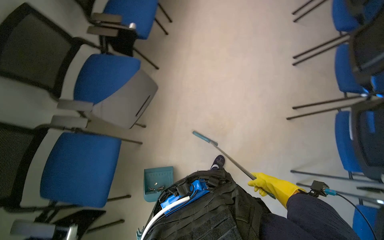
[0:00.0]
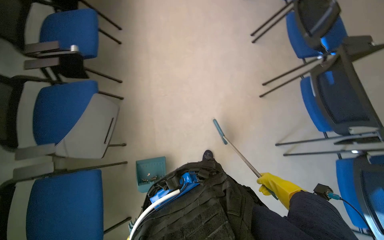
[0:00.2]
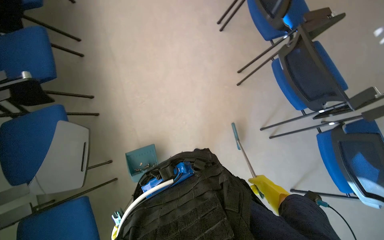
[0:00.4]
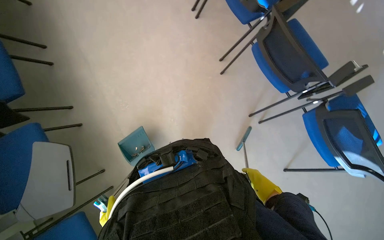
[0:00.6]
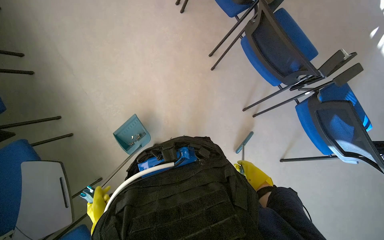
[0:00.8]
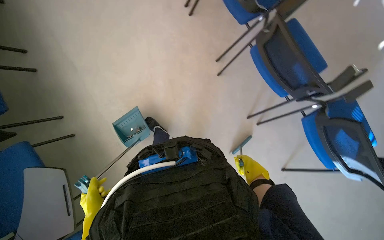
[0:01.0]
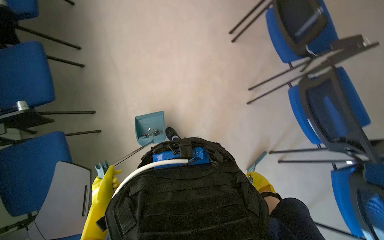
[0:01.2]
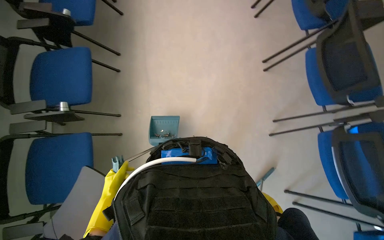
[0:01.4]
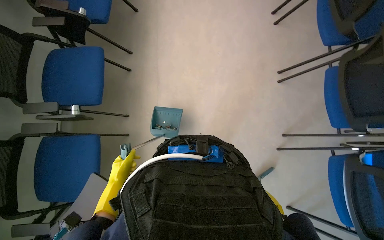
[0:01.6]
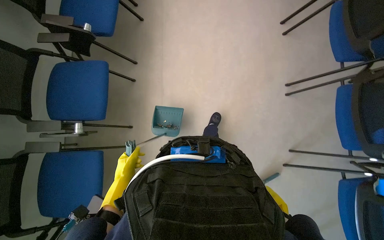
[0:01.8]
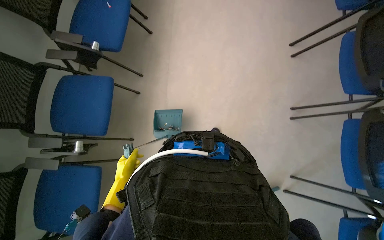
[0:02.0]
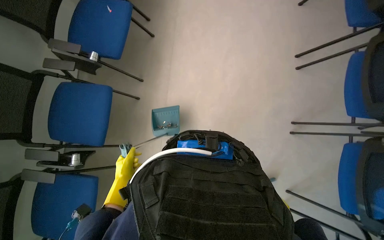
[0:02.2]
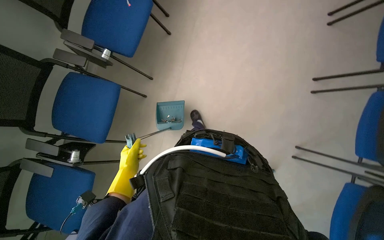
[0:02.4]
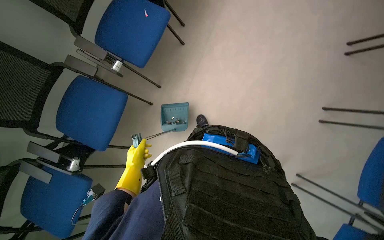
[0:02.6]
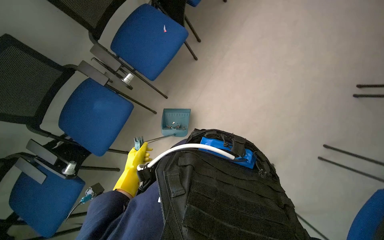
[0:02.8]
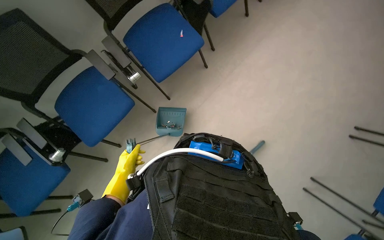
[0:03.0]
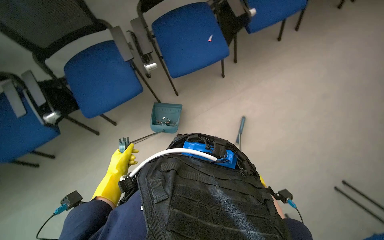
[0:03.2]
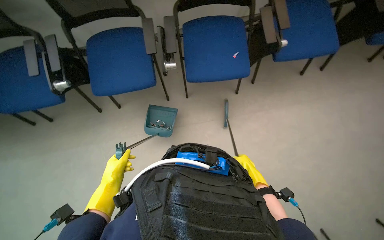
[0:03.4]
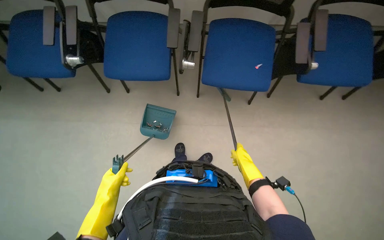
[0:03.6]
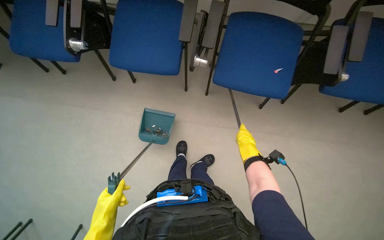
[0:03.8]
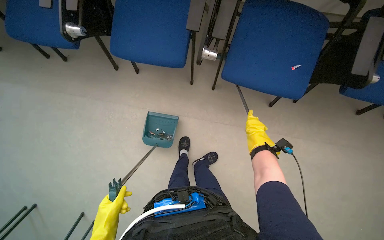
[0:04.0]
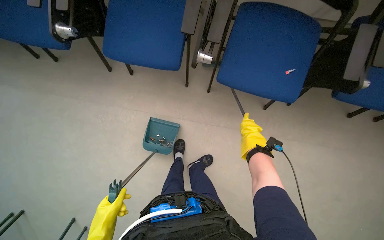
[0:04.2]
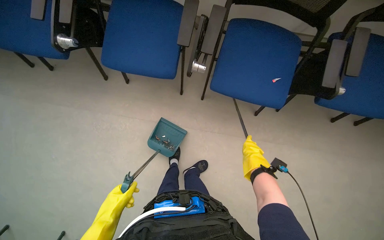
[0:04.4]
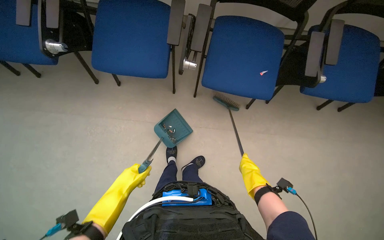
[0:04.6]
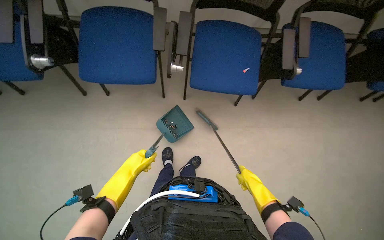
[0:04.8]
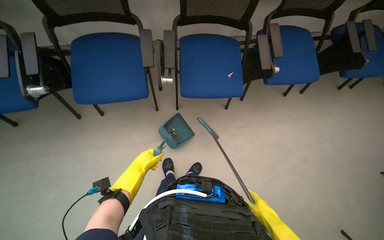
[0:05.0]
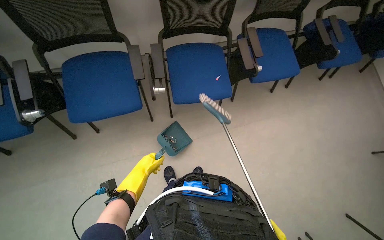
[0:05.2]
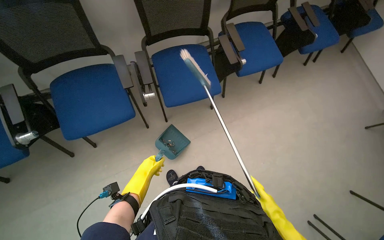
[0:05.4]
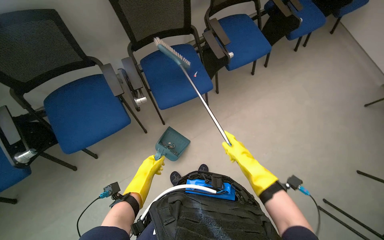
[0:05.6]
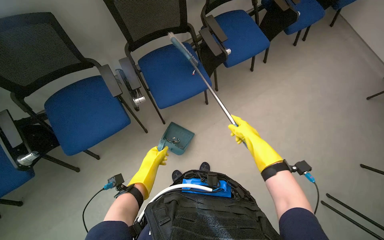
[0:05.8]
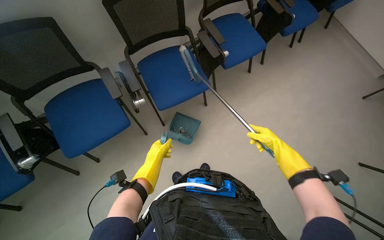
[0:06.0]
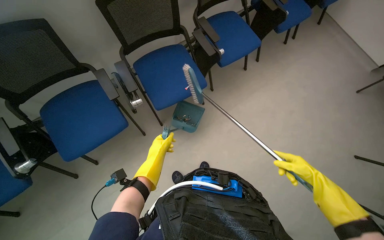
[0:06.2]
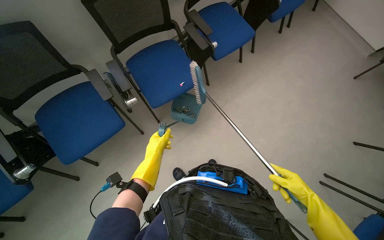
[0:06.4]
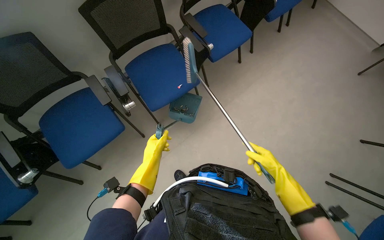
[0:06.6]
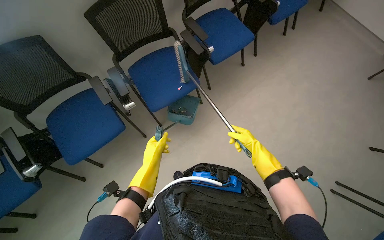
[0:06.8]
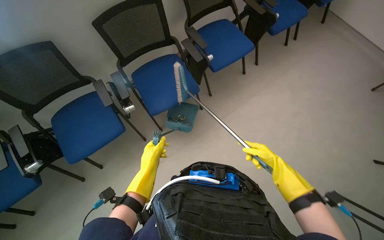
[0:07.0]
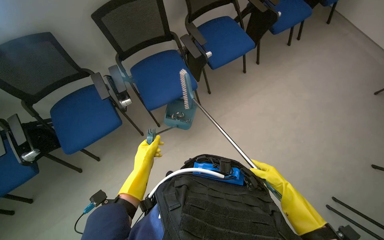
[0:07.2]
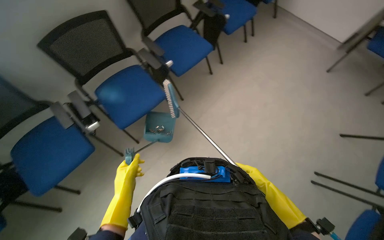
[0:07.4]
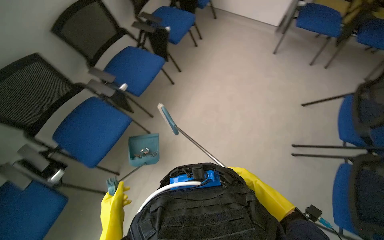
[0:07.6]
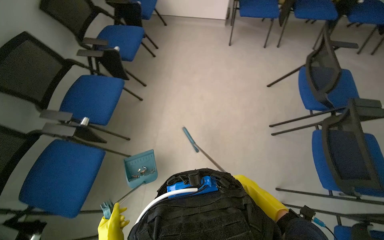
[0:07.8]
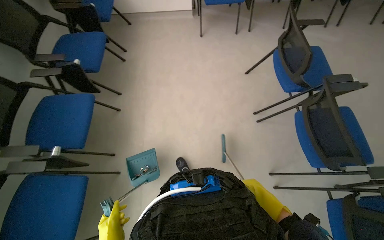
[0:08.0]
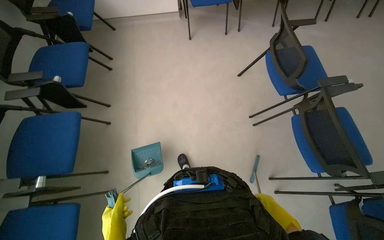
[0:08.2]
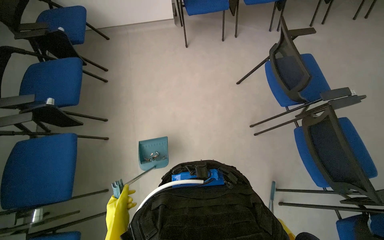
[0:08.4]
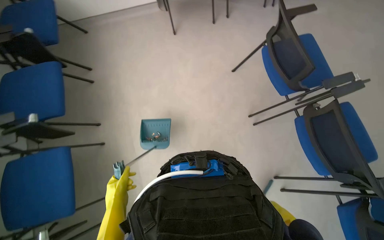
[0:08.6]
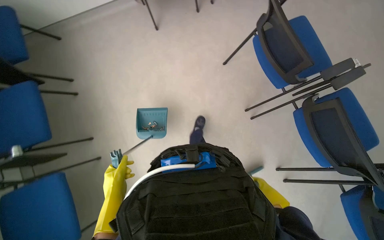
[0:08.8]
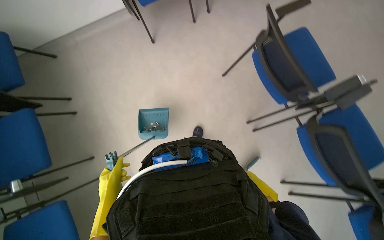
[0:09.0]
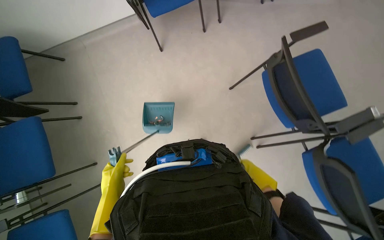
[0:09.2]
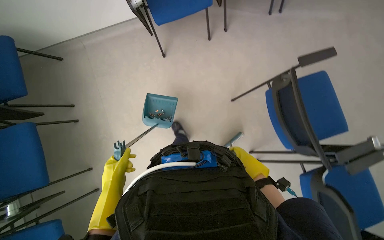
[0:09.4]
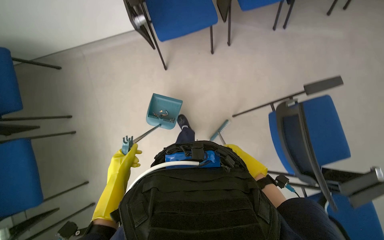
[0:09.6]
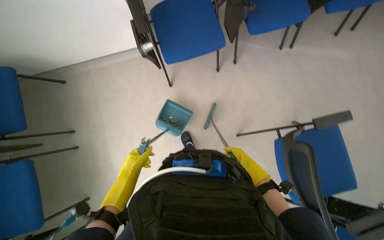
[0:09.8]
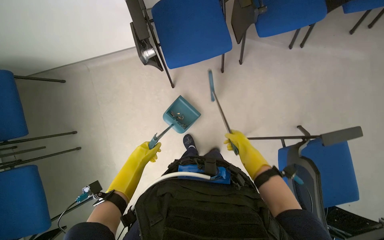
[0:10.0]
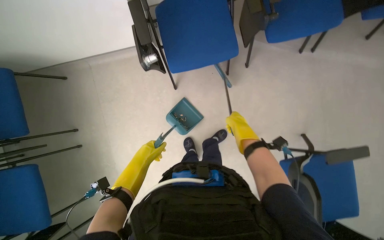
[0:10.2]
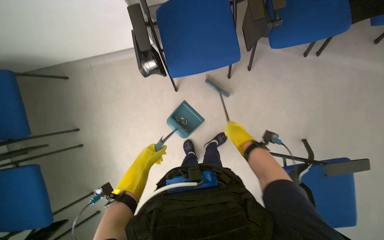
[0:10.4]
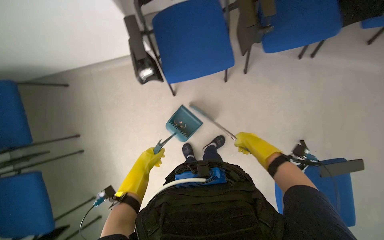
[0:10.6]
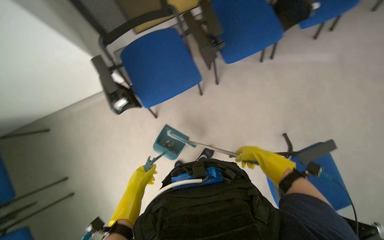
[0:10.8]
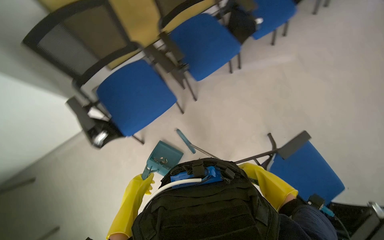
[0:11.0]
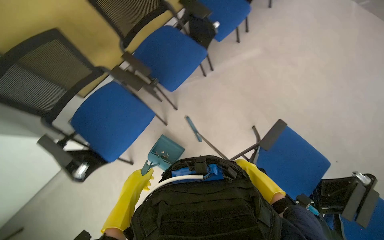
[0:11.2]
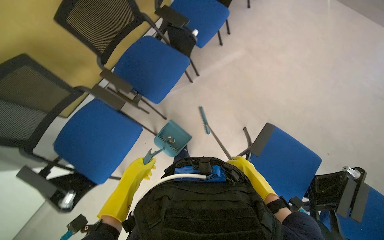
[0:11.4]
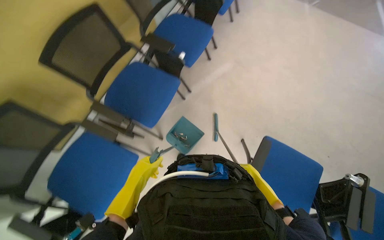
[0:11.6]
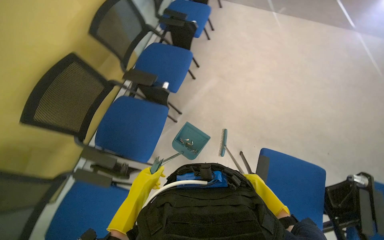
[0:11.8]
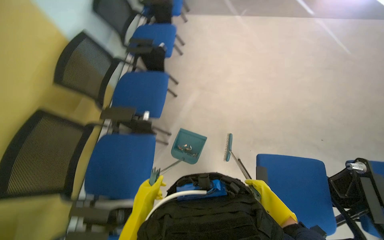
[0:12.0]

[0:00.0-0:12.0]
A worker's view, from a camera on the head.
Job: sweeping floor.
The whole recording: Sweeping floor in lecture hall. The worker sweeps the floor of the lecture hall with a brush and dustpan.
0:00.0 to 0:01.6: The camera travels about 70 cm.
0:01.6 to 0:03.0: The camera is carried some 90 cm. The scene rotates clockwise by some 45 degrees.
0:03.0 to 0:04.4: Everything in view rotates roughly 55 degrees clockwise.
0:04.4 to 0:06.0: The wearer looks some 45 degrees further to the right.
0:06.0 to 0:07.6: The scene rotates counterclockwise by some 30 degrees.
0:07.6 to 0:09.0: The head travels some 90 cm. The head turns to the right by approximately 50 degrees. The camera pitches downward, by approximately 15 degrees.
0:09.0 to 0:10.4: The camera travels some 90 cm.
0:10.4 to 0:12.0: The wearer moves approximately 70 cm. The wearer's head swings approximately 75 degrees to the right. The view tilts roughly 25 degrees upward.

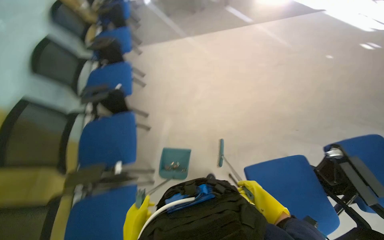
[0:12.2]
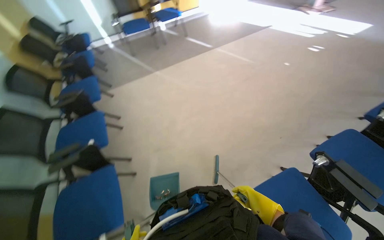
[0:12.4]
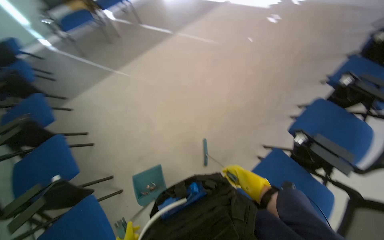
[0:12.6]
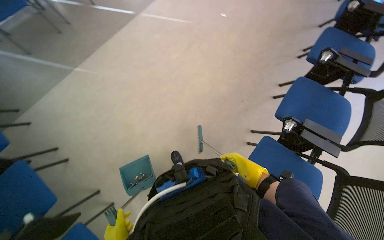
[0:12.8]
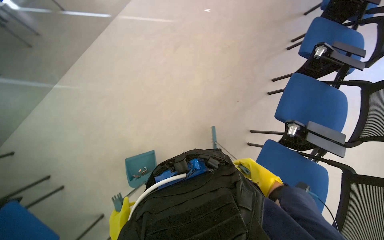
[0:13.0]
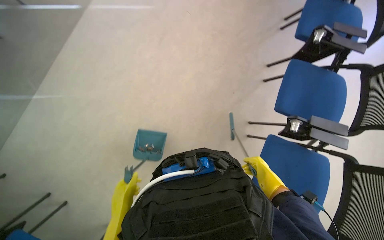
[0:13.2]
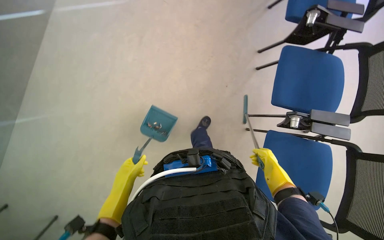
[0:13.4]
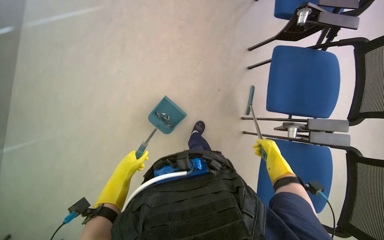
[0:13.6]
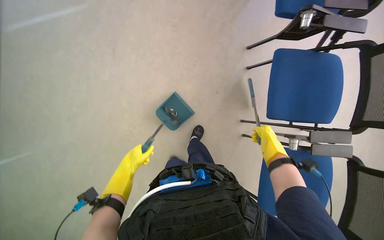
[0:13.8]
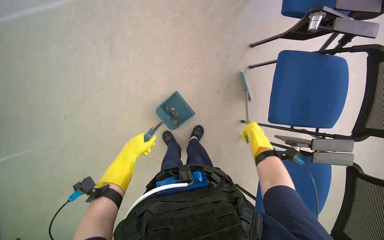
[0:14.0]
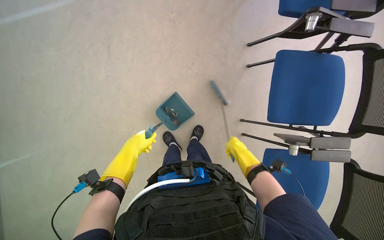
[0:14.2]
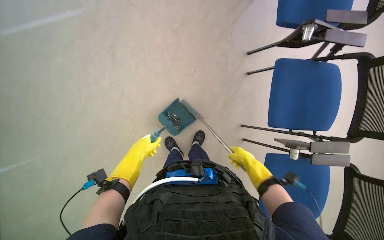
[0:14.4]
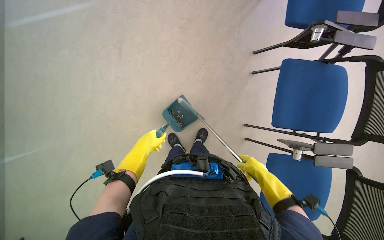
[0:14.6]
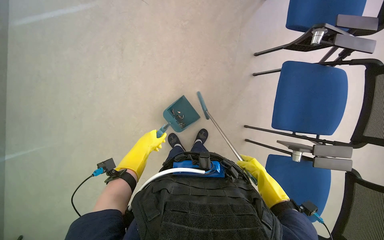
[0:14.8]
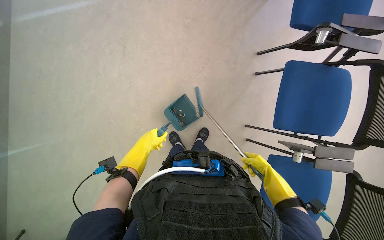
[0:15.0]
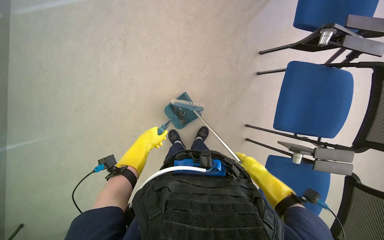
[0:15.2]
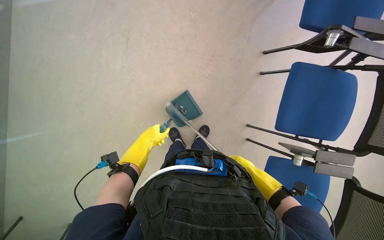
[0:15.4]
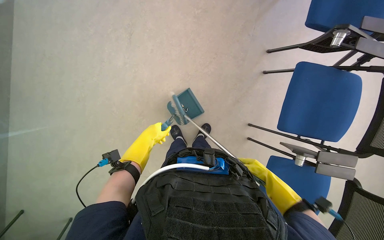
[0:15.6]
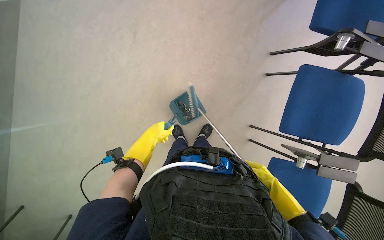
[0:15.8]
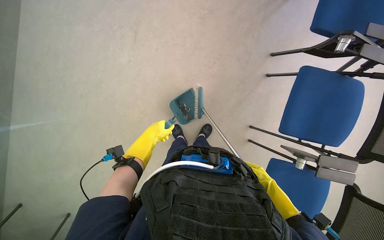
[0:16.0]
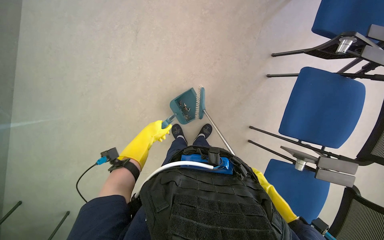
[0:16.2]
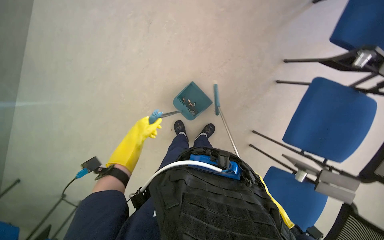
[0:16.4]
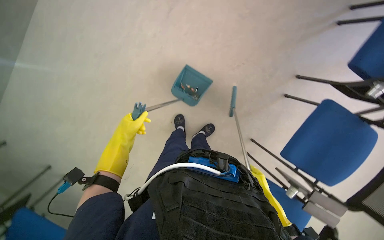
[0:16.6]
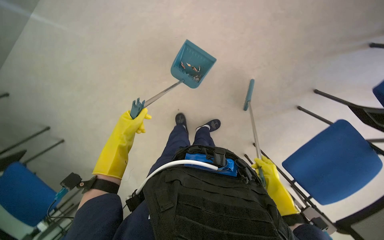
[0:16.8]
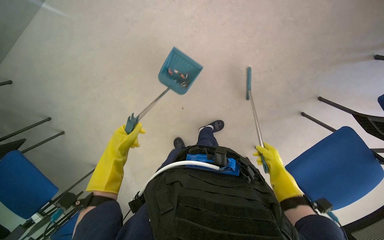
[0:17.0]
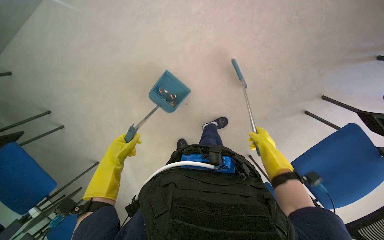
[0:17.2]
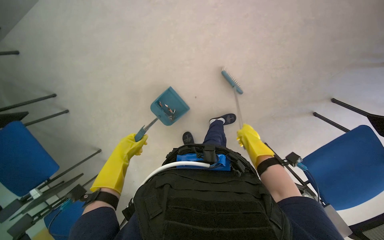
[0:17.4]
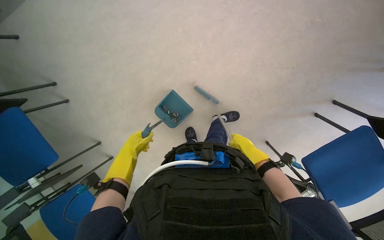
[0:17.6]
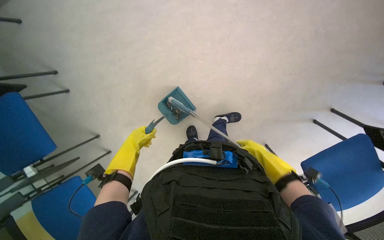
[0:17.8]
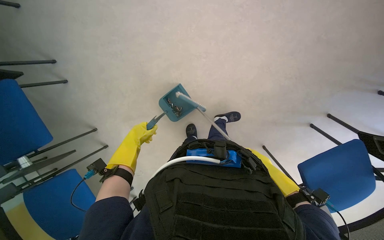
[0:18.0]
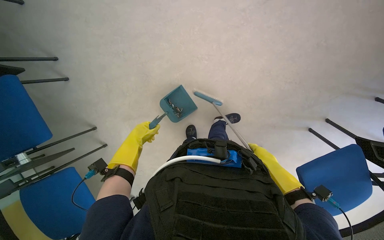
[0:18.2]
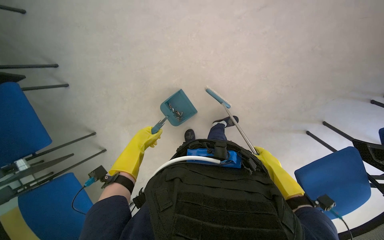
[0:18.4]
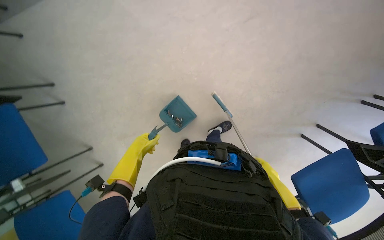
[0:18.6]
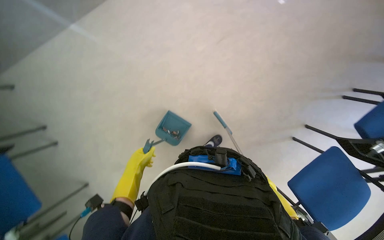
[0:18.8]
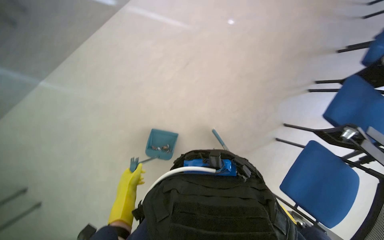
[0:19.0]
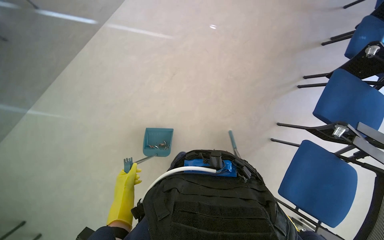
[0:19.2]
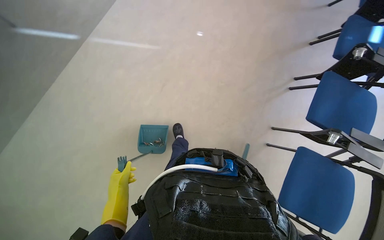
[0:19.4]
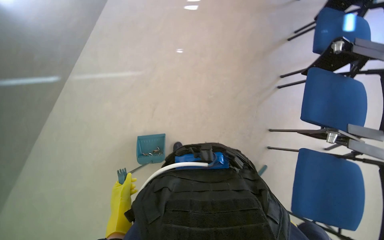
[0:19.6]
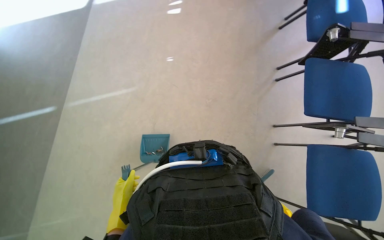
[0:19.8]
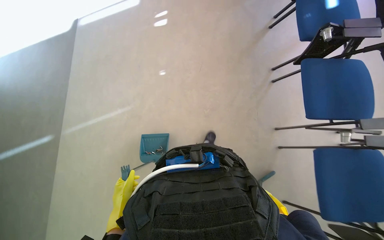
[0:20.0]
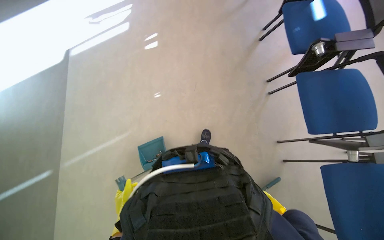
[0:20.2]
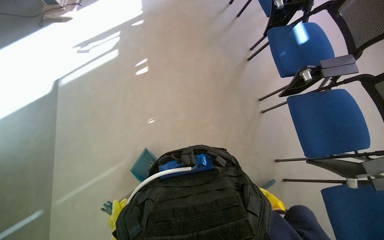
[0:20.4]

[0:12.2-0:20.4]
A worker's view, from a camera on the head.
Job: sweeping floor.
The whole recording: Sweeping floor in lecture hall. The worker sweeps the floor of the lecture hall with a brush and dustpan.
0:12.2 to 0:13.8: The camera is carried approximately 90 cm. The wearer's head swings approximately 65 degrees to the right. The wearer looks about 20 degrees further downward.
0:13.8 to 0:15.4: The left hand heads up the picture, covering roughly 15 cm. The right hand moves to the left, roughly 10 cm.
0:15.4 to 0:17.2: Everything in view rotates about 40 degrees clockwise.
0:18.8 to 0:20.4: The camera travels about 90 cm. The wearer looks approximately 15 degrees further upward. Everything in view rotates approximately 55 degrees counterclockwise.
